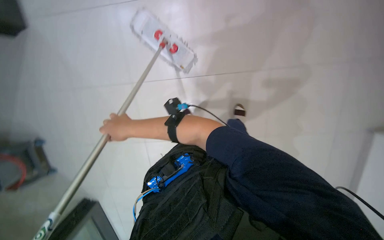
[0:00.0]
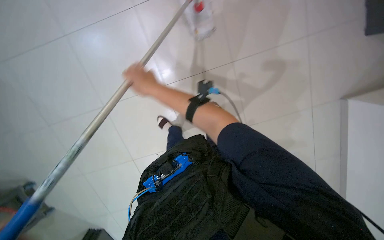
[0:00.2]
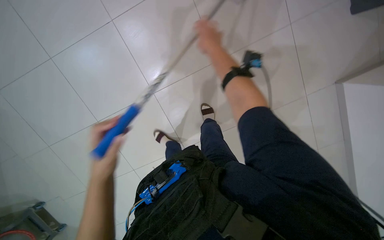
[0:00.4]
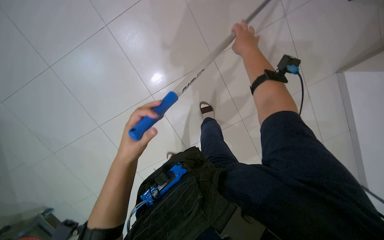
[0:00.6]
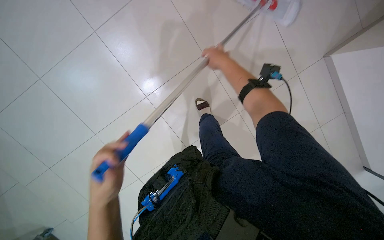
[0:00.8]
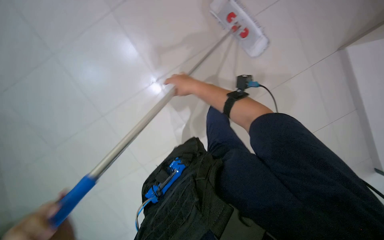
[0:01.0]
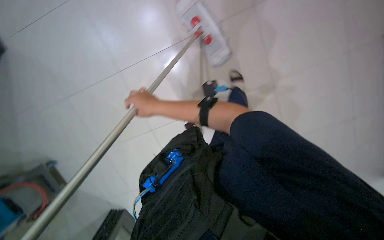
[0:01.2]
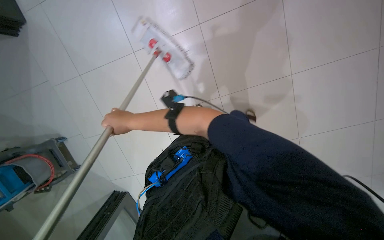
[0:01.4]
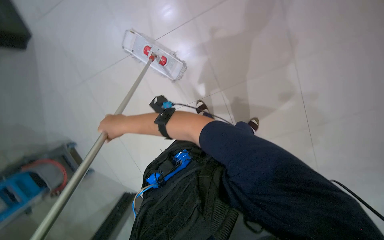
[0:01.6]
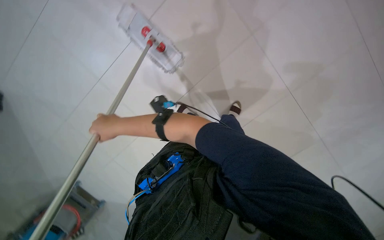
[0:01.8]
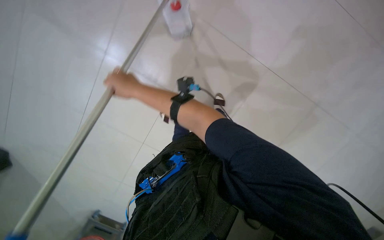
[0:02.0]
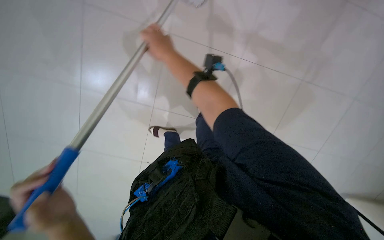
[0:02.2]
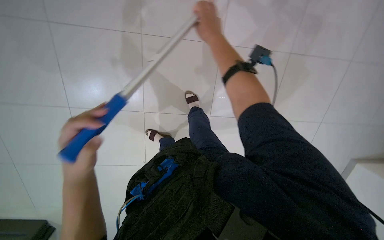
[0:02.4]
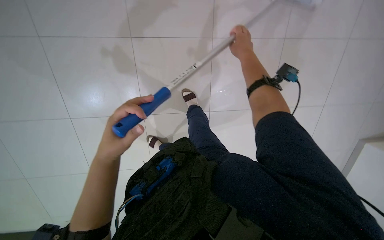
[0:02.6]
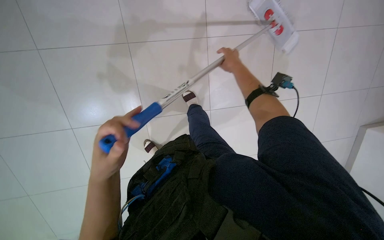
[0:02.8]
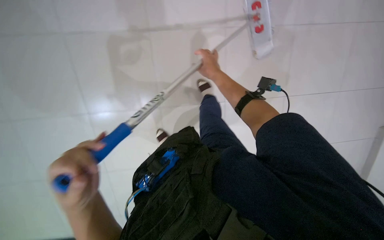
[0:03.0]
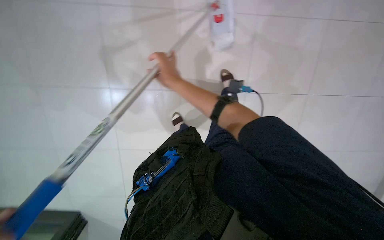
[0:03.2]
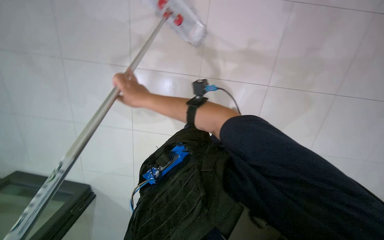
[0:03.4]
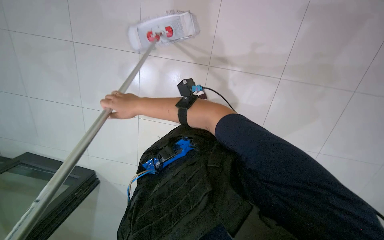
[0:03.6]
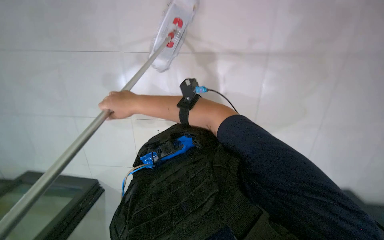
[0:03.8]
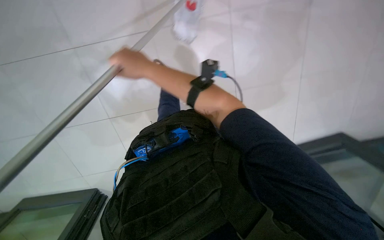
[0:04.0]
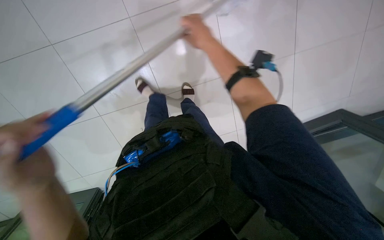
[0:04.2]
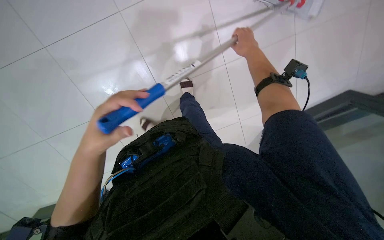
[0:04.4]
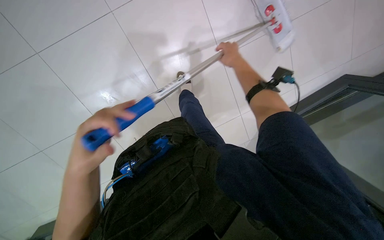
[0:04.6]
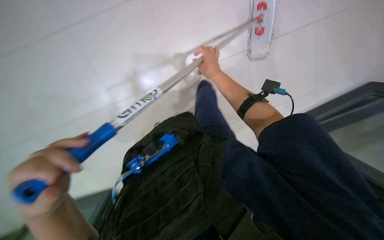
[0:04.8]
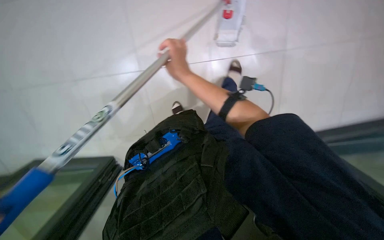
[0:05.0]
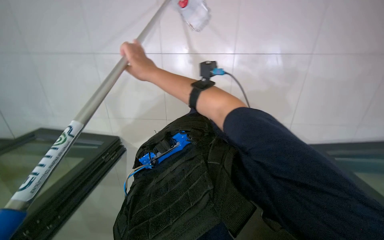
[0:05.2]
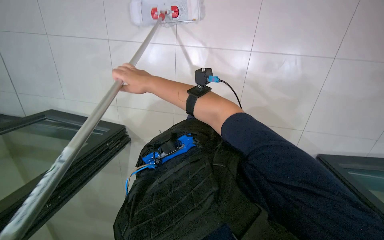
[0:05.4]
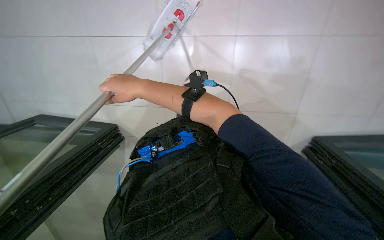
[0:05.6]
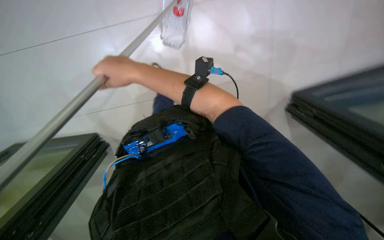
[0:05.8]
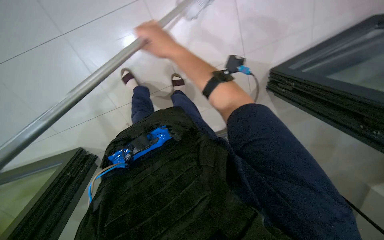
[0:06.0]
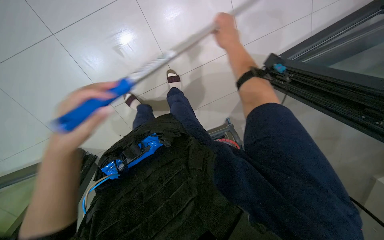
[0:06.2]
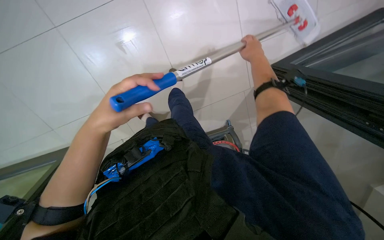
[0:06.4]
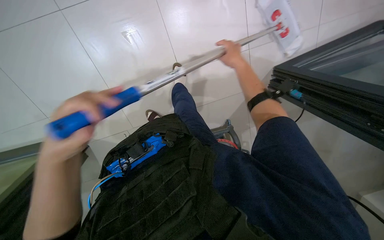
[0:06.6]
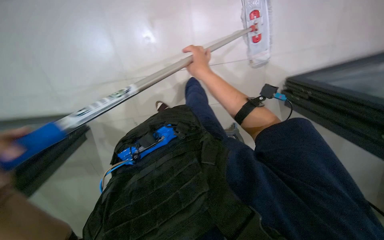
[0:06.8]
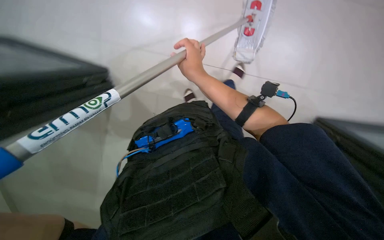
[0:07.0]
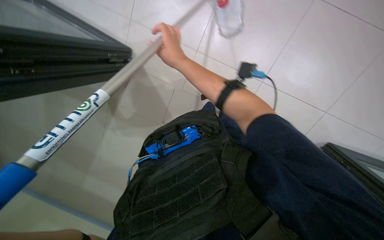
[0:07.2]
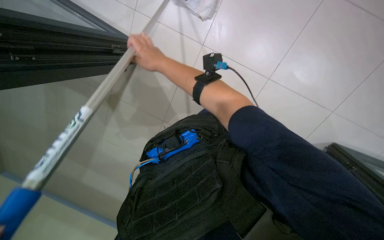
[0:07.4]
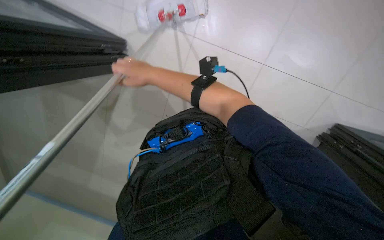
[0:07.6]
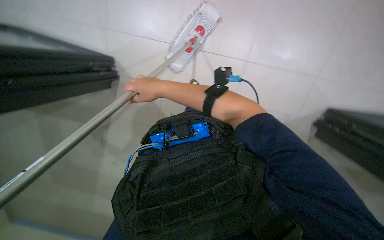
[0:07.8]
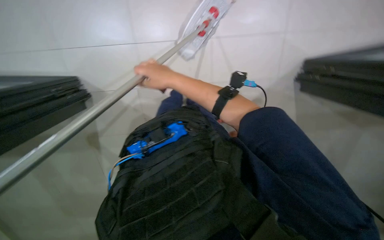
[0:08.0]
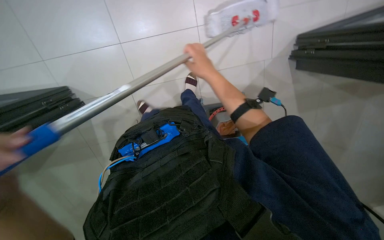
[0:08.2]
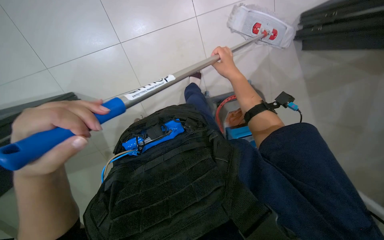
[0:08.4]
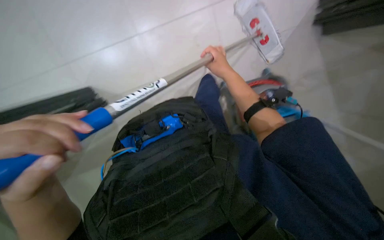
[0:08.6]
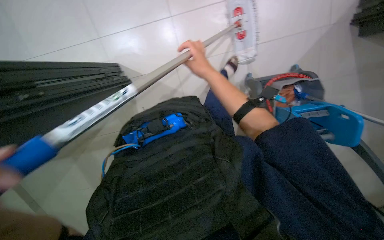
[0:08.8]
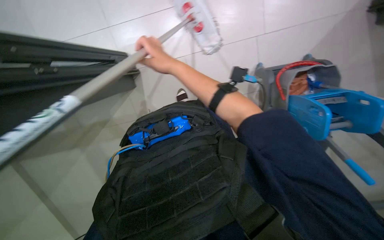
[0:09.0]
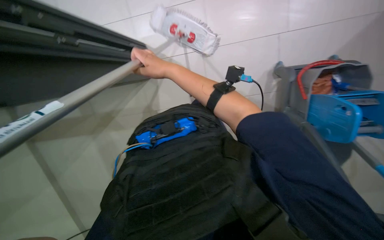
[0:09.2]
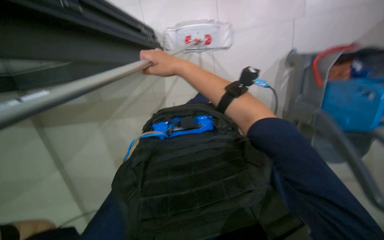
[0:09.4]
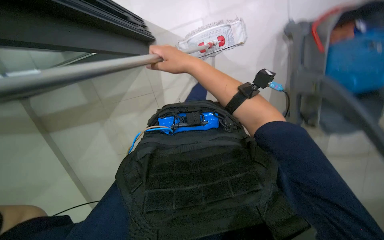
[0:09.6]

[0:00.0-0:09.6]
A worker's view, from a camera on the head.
Job: mopping floor.
The whole recording: Mopping floor with flat mop. The worker mops the tiled floor with a flat mop.
0:00.0 to 0:01.6: The camera pitches downward, by some 20 degrees. The right hand travels to the right and back again, roughly 35 cm each way.
0:01.6 to 0:03.2: The wearer looks roughly 15 degrees further downward. The right hand travels to the right and up the picture by some 30 cm.
0:03.2 to 0:04.8: The right hand goes left and right, some 35 cm each way, reversing 2 times.
0:04.8 to 0:06.4: The right hand goes roughly 25 cm to the right.
0:06.4 to 0:08.0: The right hand heads to the left, covering approximately 40 cm.
0:08.0 to 0:09.6: The right hand reaches some 20 cm to the right, then returns.

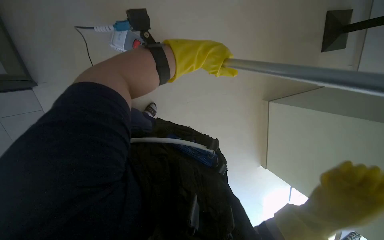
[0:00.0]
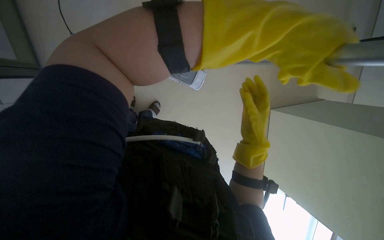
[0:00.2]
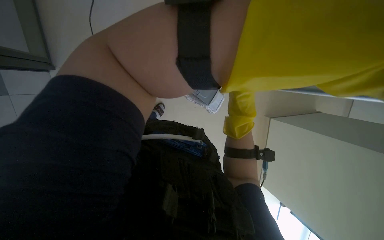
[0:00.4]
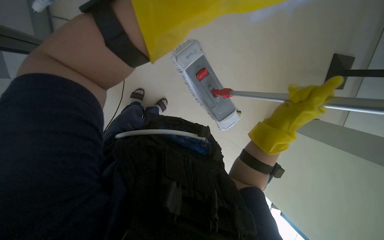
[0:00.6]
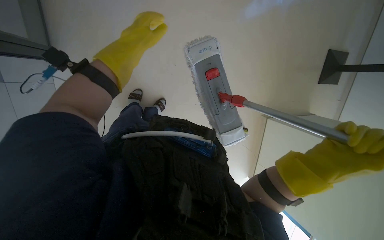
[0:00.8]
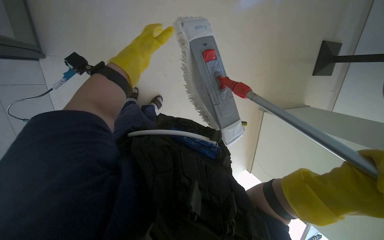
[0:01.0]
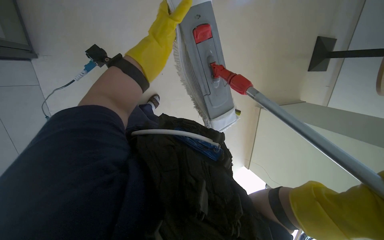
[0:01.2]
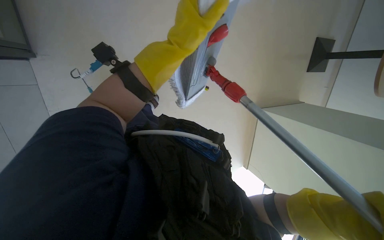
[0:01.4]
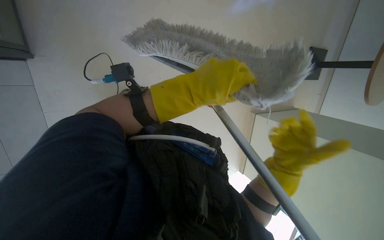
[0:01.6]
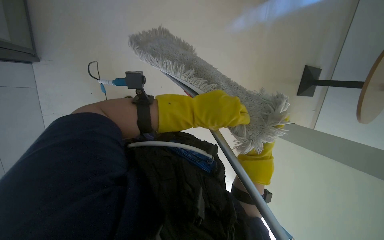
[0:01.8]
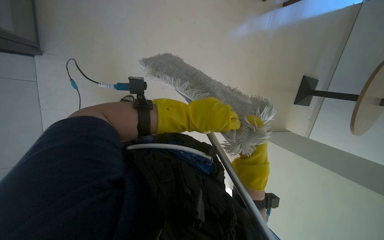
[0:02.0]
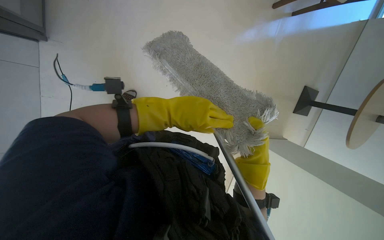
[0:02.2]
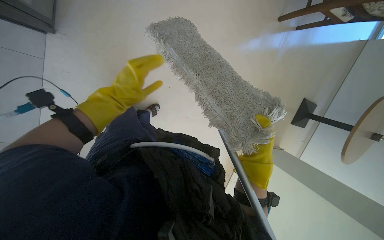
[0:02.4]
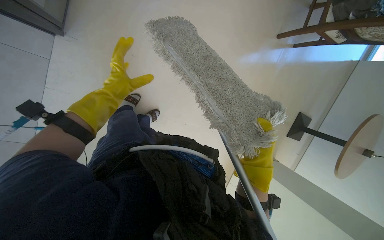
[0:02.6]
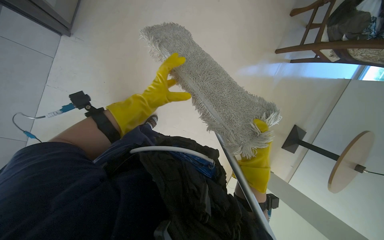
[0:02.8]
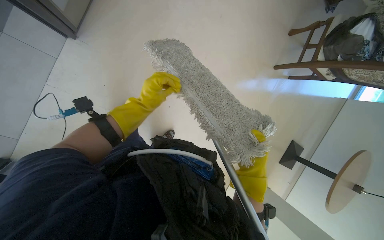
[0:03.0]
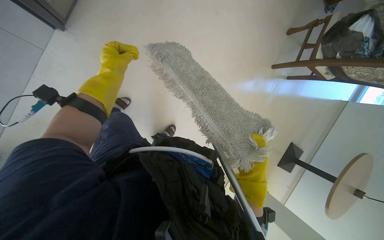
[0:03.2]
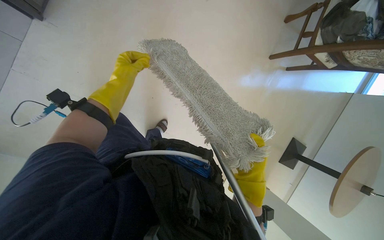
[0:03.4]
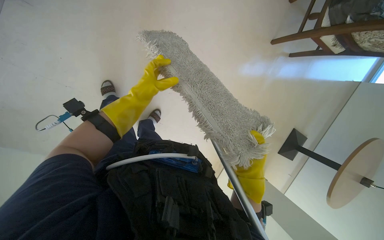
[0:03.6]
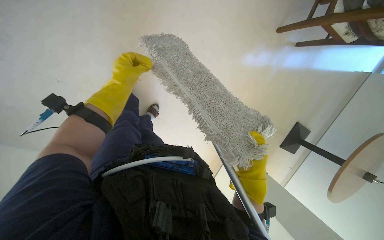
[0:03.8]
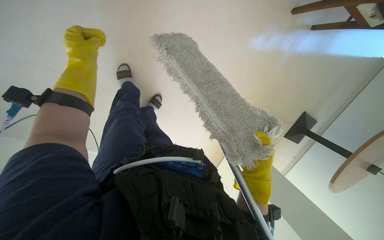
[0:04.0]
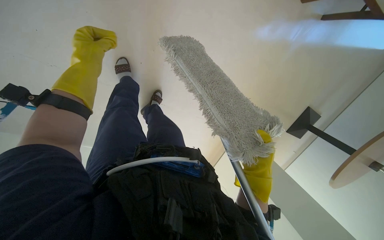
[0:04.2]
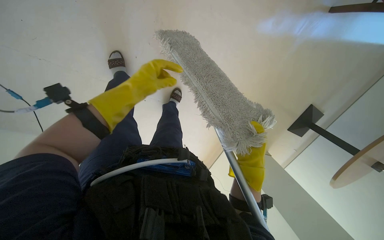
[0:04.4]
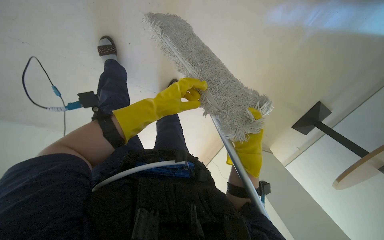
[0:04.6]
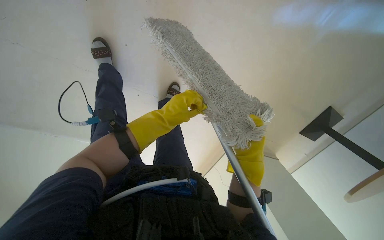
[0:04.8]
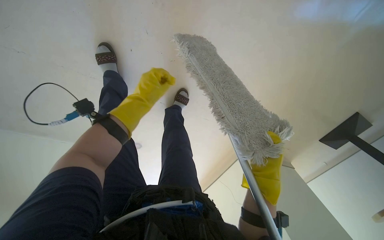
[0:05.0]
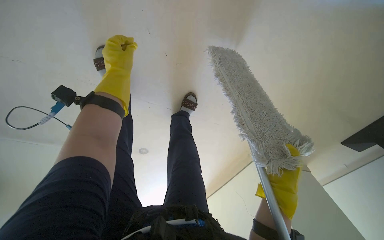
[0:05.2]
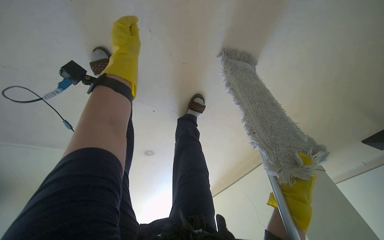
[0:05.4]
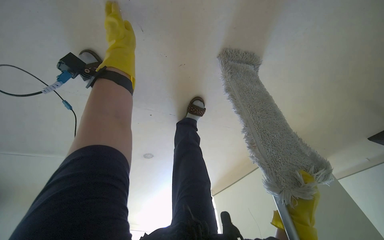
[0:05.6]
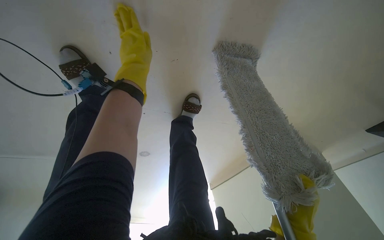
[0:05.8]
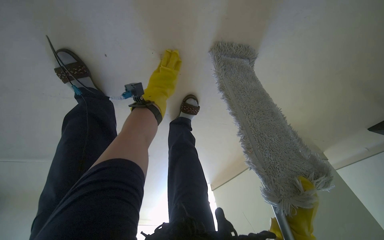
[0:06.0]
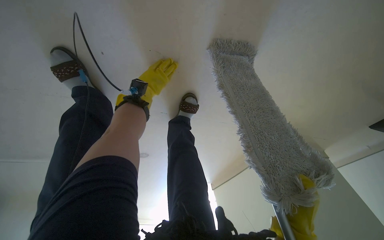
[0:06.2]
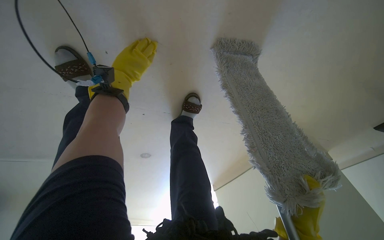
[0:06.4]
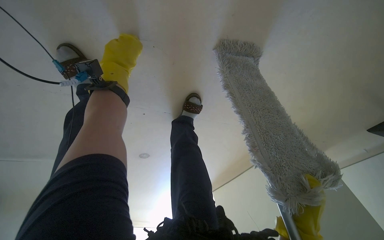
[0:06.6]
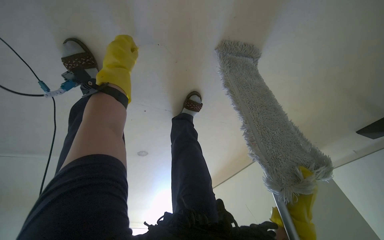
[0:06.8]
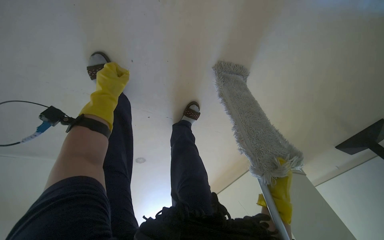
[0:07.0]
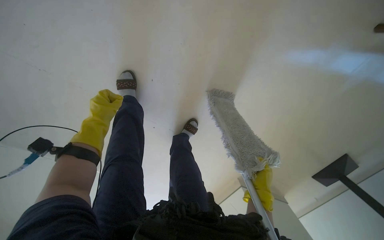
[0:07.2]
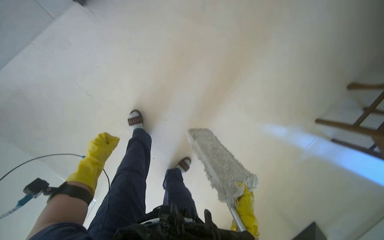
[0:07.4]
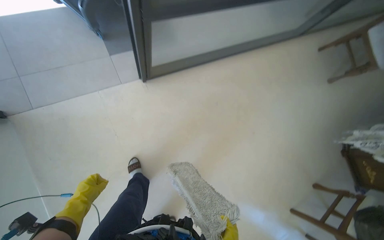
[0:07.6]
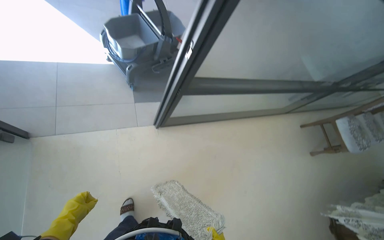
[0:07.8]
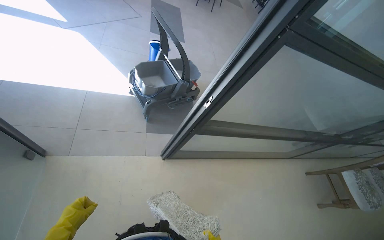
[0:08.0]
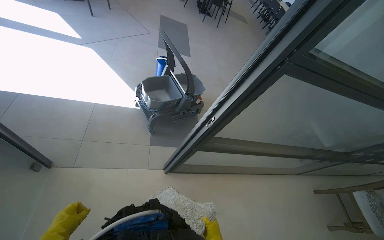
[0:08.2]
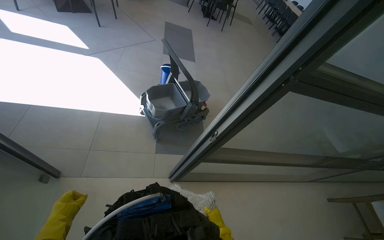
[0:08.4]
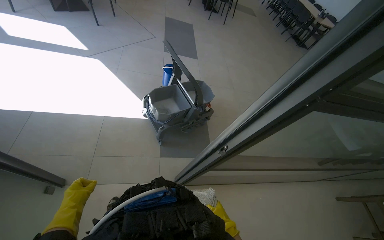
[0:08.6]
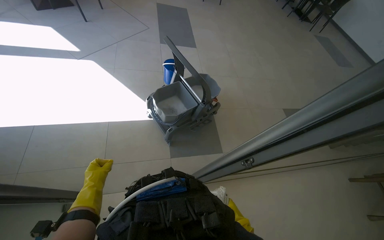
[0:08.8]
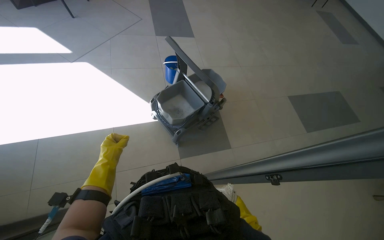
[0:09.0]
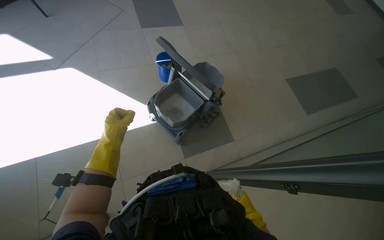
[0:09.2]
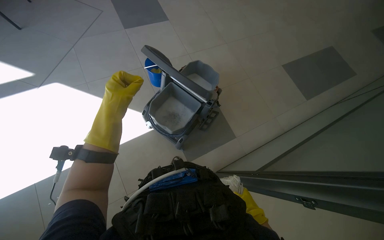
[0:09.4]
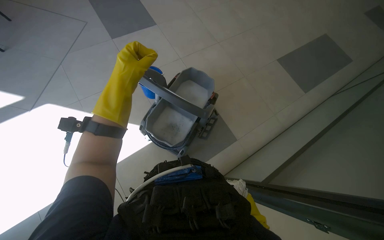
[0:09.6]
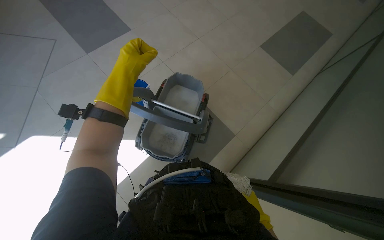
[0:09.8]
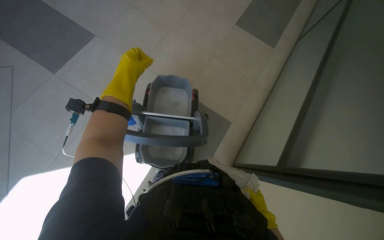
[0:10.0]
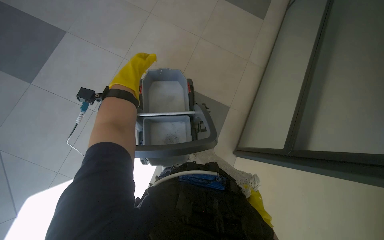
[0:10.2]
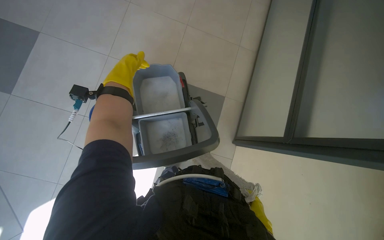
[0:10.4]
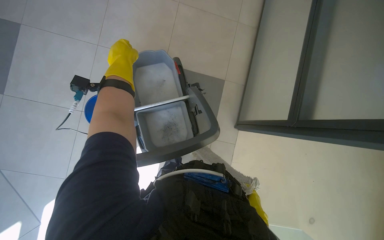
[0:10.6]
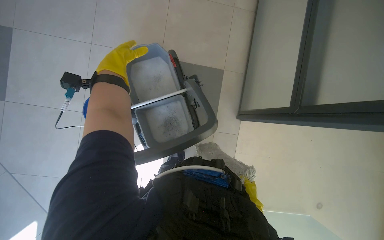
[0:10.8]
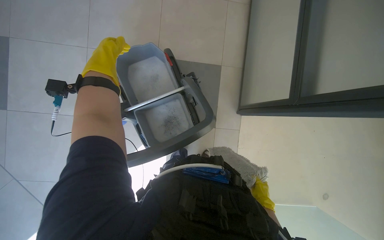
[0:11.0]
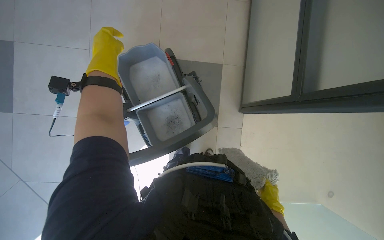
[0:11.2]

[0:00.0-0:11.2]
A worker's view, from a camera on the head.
Job: preparing cleaning supplies.
The whole recording: Preparing the mop. The worker detaches, wrings, and reattaches the mop head using the cleaning cart.
0:01.6 to 0:03.2: The wearer looks approximately 15 degrees further upward. Everything in view rotates some 25 degrees clockwise. The left hand swings left and right, roughly 25 cm each way, with 2 reversals.
0:03.2 to 0:04.8: The view tips downward by approximately 20 degrees. The left hand goes nearer and farther, roughly 15 cm each way, reversing 2 times; the right hand travels nearer to the camera by some 10 cm.
0:04.8 to 0:06.4: The wearer looks roughly 25 degrees further to the left.
0:06.4 to 0:08.0: The camera travels roughly 70 cm. The camera pitches upward, by approximately 55 degrees.
0:08.0 to 0:09.6: The camera travels some 80 cm. The view tips downward by roughly 15 degrees. Everything in view rotates some 30 degrees counterclockwise.
0:09.6 to 0:11.2: The camera pitches downward, by roughly 25 degrees. The scene rotates counterclockwise by some 50 degrees.
